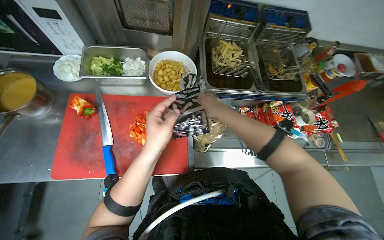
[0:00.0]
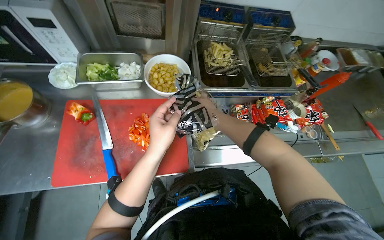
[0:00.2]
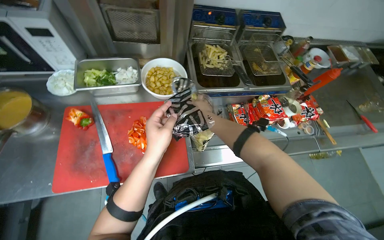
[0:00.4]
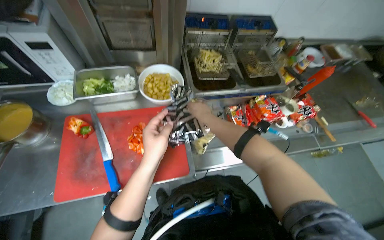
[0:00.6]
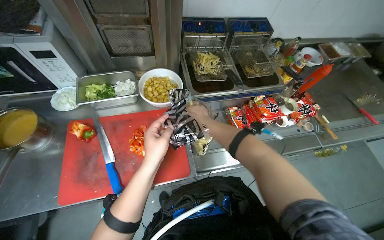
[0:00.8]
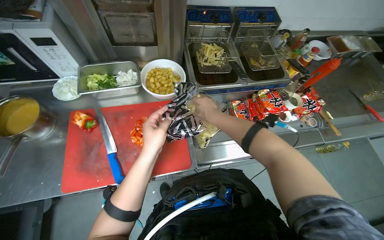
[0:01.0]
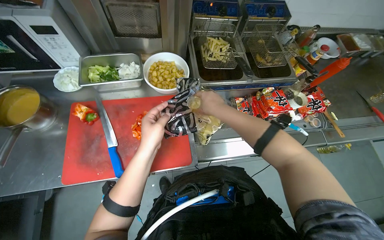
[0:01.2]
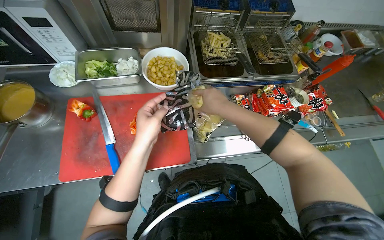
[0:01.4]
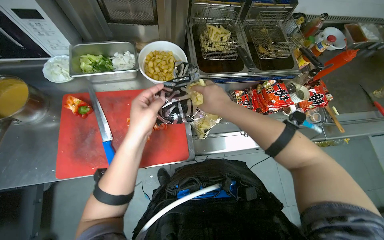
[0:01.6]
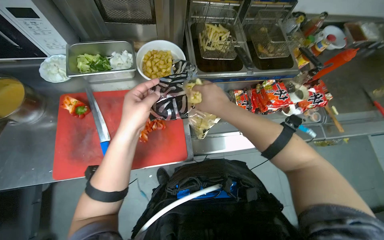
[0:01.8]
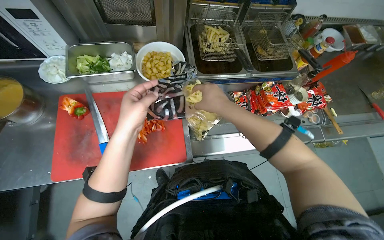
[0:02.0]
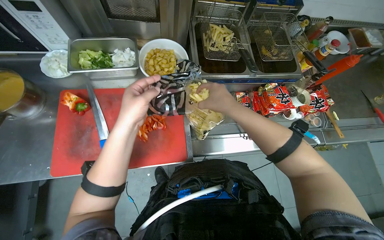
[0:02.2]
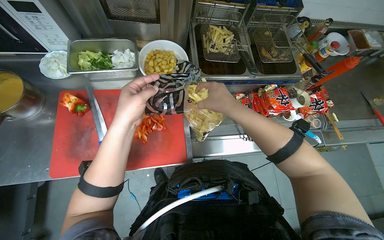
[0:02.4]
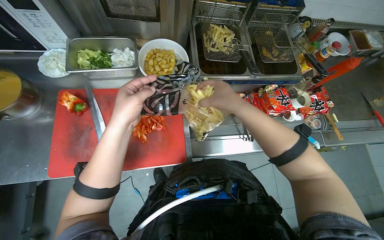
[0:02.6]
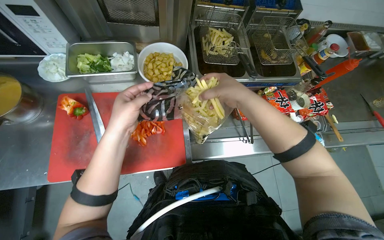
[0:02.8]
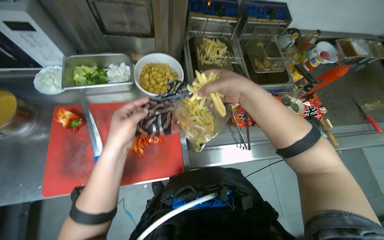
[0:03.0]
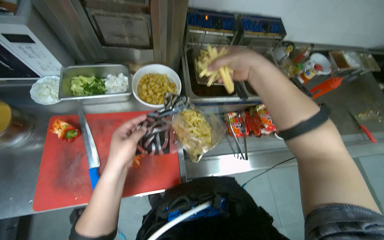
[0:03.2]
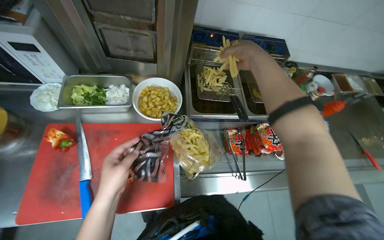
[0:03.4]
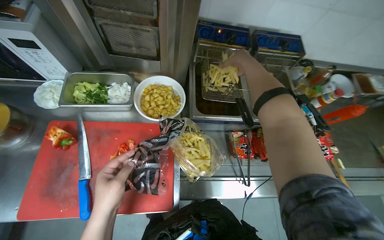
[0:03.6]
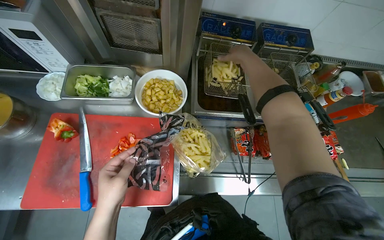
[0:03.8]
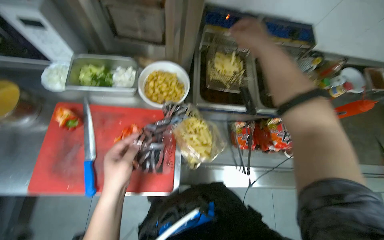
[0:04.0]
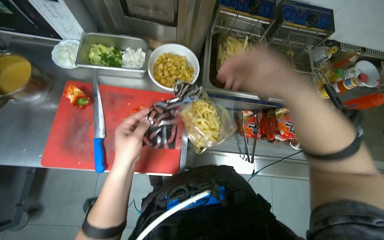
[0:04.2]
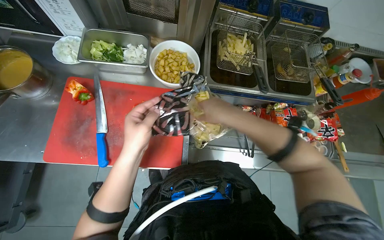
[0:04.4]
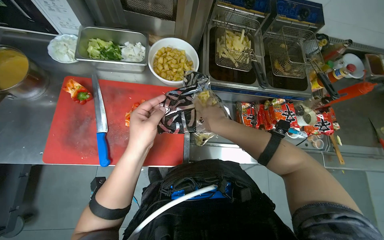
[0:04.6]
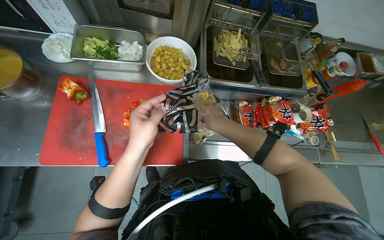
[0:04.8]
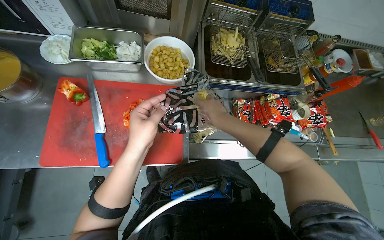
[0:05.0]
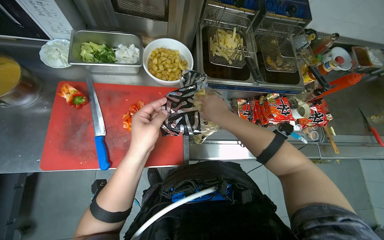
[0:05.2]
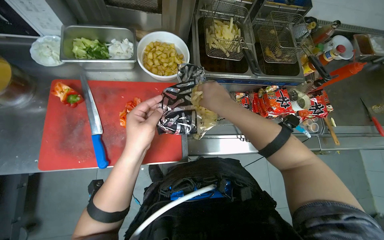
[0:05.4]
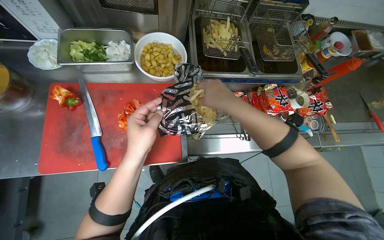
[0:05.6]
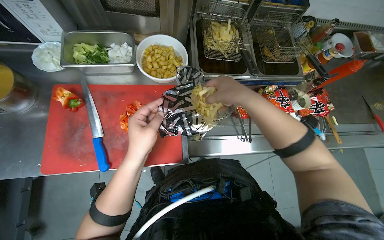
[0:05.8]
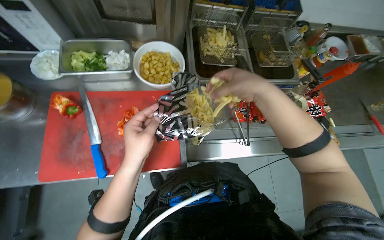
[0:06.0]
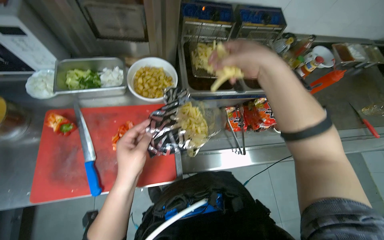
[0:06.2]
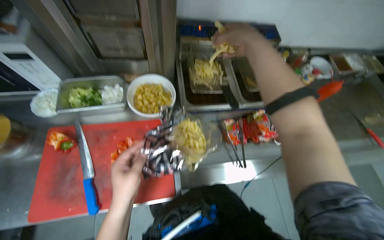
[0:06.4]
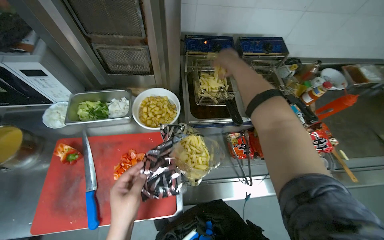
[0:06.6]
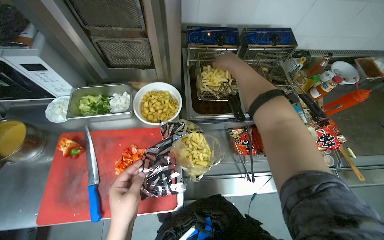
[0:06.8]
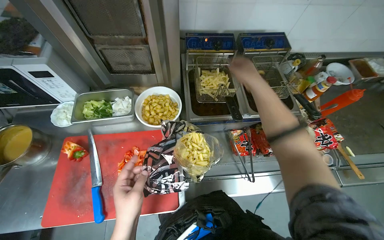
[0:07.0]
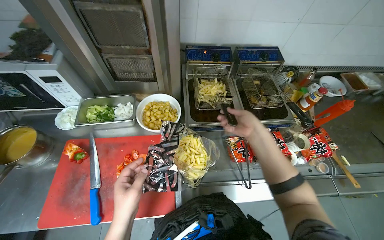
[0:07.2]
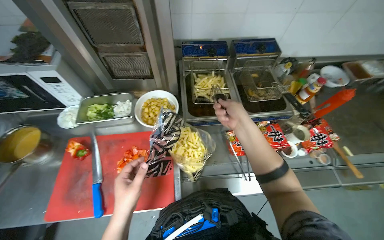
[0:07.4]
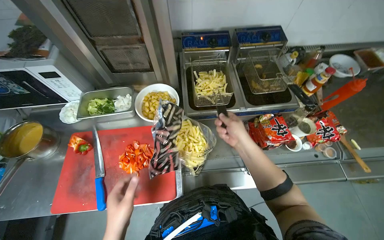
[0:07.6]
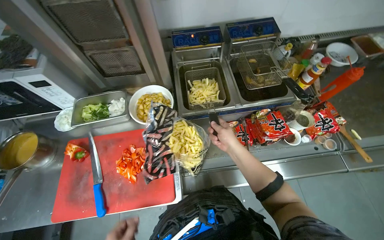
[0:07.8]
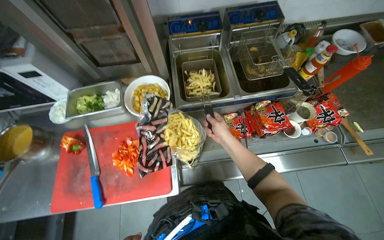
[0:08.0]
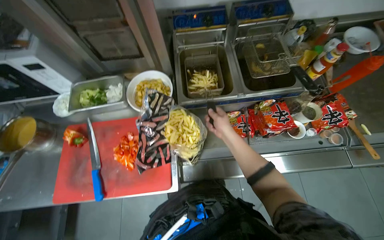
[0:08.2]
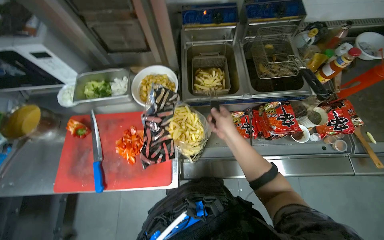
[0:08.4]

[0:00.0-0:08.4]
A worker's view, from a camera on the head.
Job: cooking food.
The whole recording: Loading fries into deep fryer. The worker opens a bag of fries with a knife and loads them into a deep fryer basket.
0:01.4 to 0:02.8: The hands are busy where they are.
0:04.2 to 0:05.6: The right hand heads farther from the camera, covering roughly 10 cm.
0:05.6 to 0:07.0: The right hand travels up the picture and to the right by roughly 25 cm.
0:07.0 to 0:08.4: The right hand goes some 25 cm down the picture and farther from the camera.

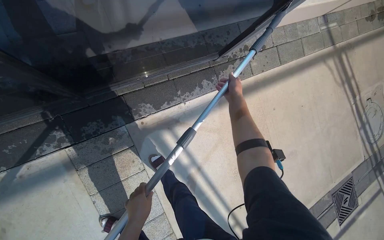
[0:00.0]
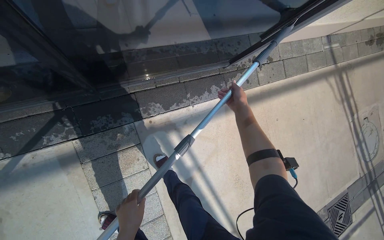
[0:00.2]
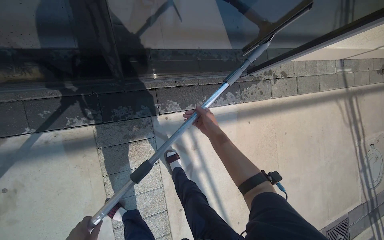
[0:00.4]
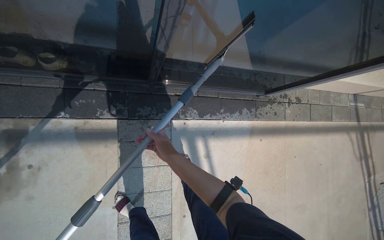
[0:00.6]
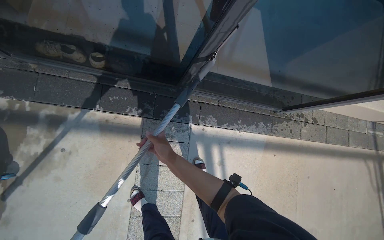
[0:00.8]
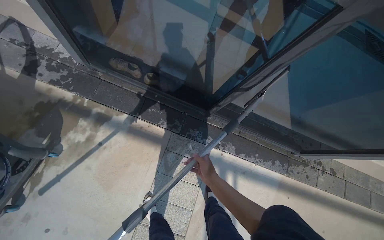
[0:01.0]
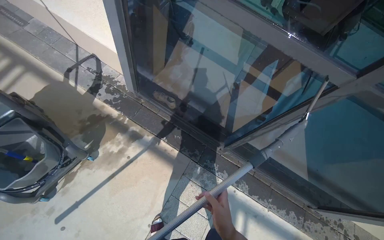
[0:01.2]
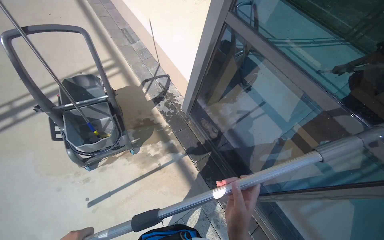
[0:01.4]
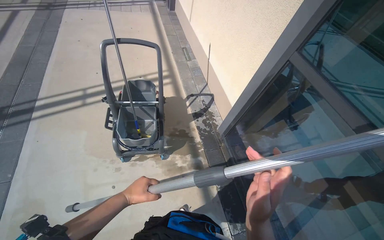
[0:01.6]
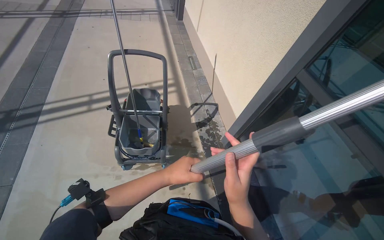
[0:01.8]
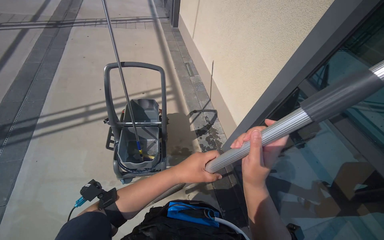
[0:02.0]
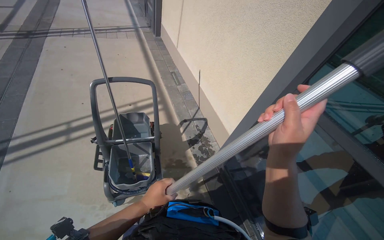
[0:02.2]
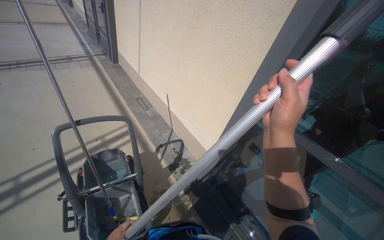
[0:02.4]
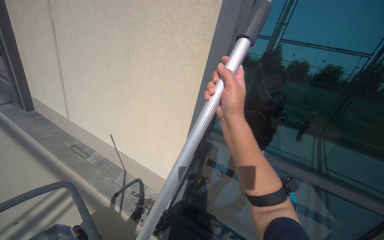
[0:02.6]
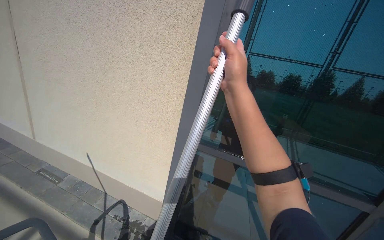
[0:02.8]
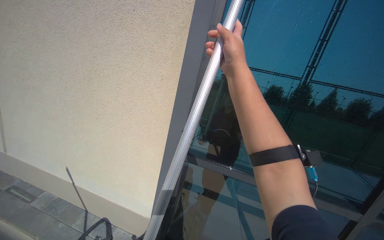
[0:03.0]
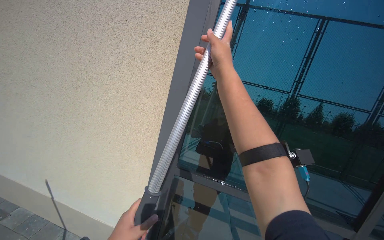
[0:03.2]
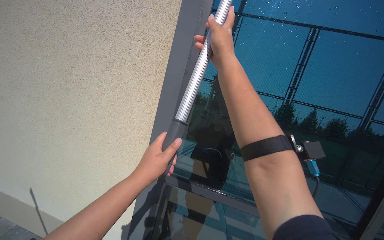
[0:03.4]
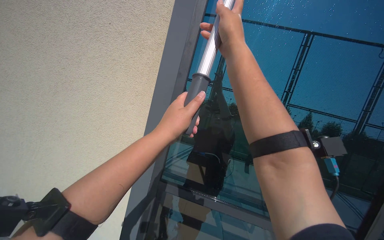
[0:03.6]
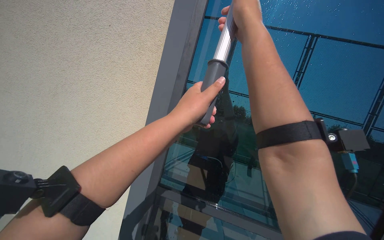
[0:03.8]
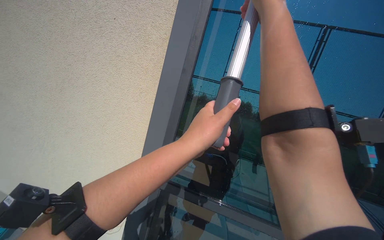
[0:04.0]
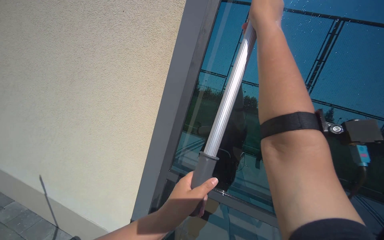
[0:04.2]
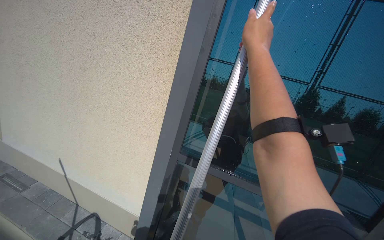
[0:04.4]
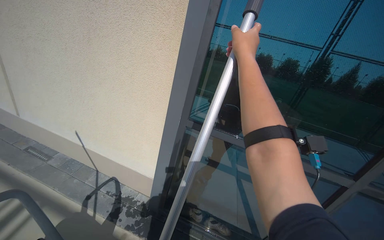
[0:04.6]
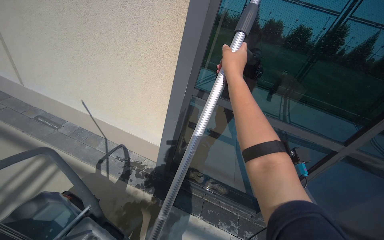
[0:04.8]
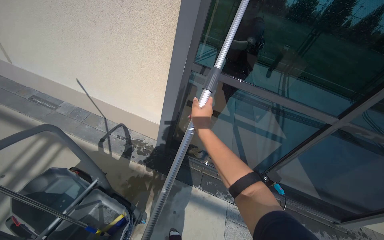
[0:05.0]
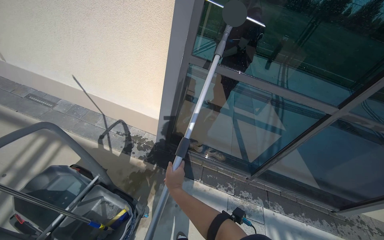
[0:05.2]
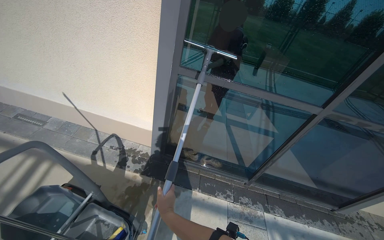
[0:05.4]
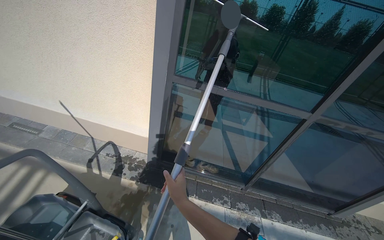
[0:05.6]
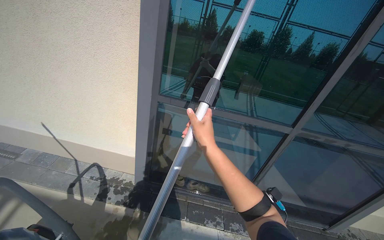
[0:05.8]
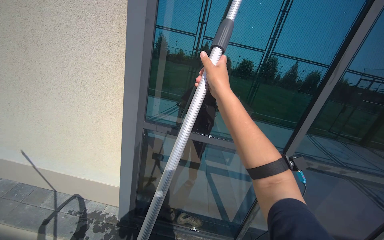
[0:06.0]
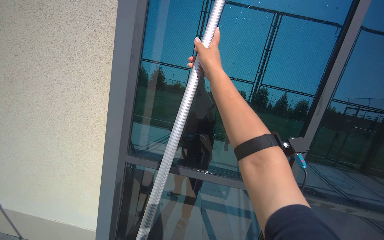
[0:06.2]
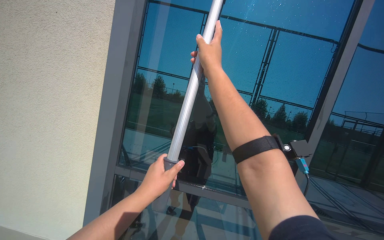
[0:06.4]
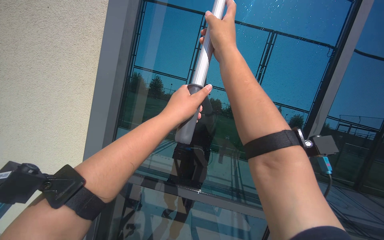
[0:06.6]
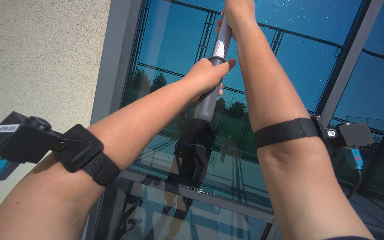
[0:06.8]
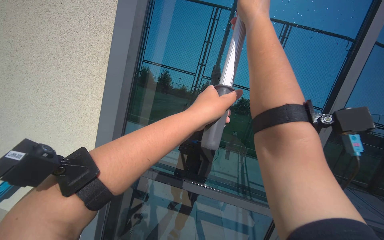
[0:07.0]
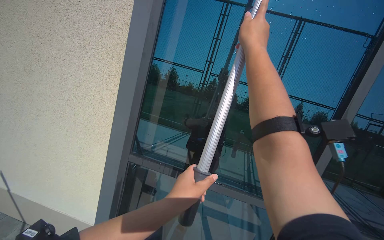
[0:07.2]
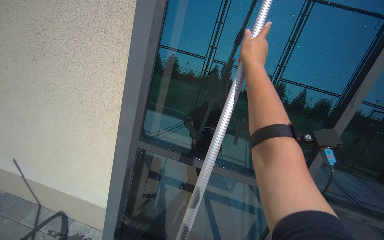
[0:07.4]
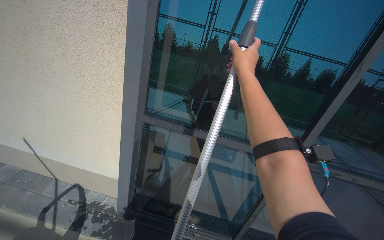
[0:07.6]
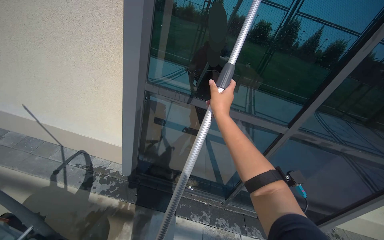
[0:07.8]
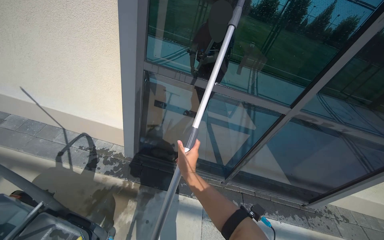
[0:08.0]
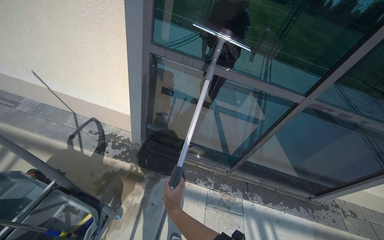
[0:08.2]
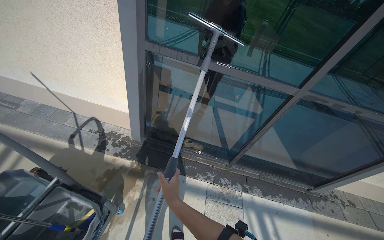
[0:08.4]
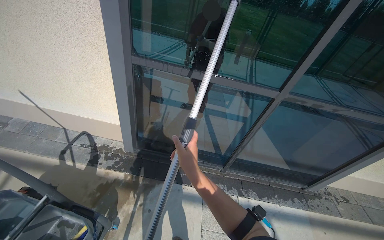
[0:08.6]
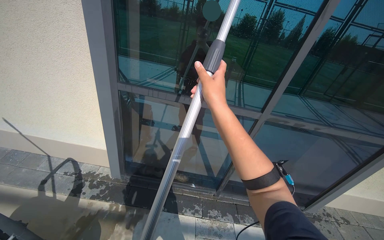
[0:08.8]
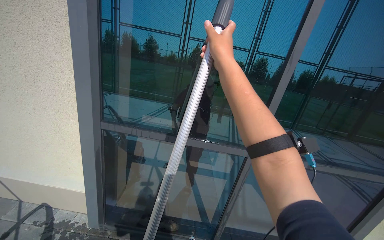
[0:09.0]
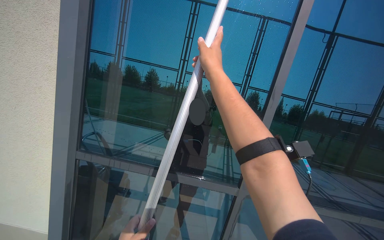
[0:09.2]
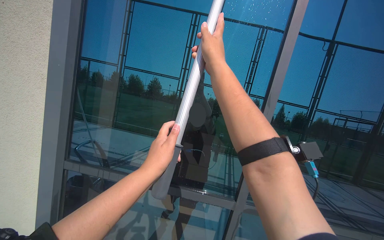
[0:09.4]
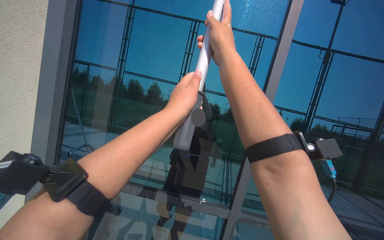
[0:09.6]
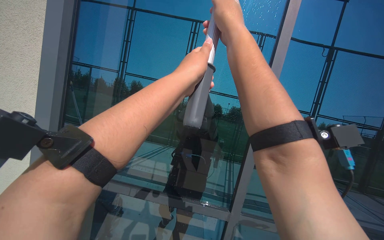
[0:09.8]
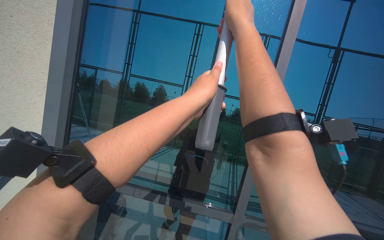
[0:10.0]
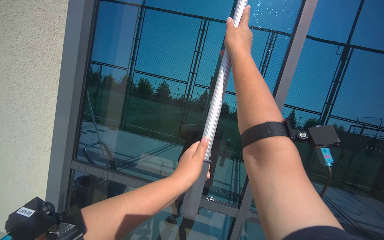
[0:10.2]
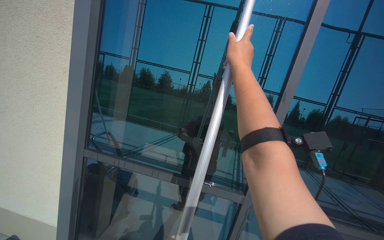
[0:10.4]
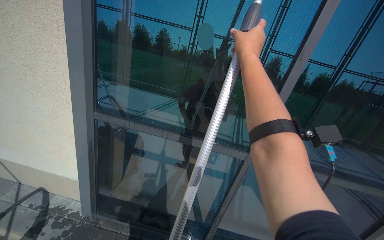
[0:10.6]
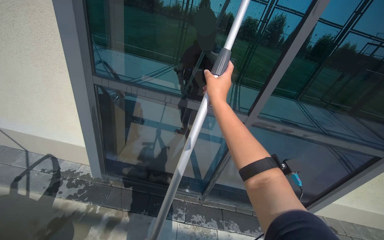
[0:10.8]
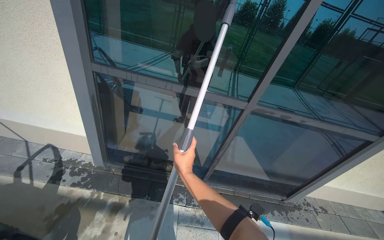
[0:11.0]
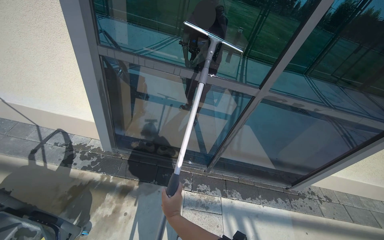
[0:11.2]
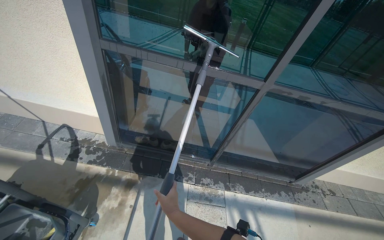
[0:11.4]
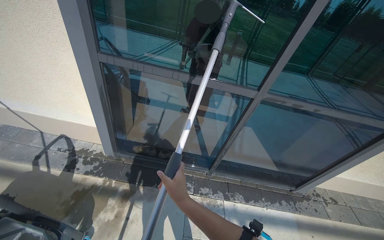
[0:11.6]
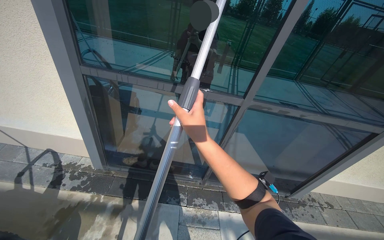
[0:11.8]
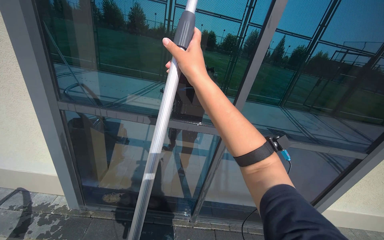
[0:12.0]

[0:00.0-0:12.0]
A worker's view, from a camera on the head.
Job: cleaning windows.
The whole recording: Cleaning glass window with squeegee. The worker cleans the glass window using a squeegee, then a long pole with a squeegee attachment.
0:00.0 to 0:01.6: The camera travels some 1 m. The wearer looks about 95 degrees further to the left. The camera pitches upward, by approximately 55 degrees.
0:01.6 to 0:03.0: The camera travels roughly 40 cm. The head turns to the right by roughly 60 degrees. The view tips upward by roughly 30 degrees.
0:06.0 to 0:07.6: The right hand travels nearer to the camera and back again, roughly 5 cm each way.
0:09.0 to 0:10.4: The right hand travels nearer to the camera and back again, roughly 5 cm each way.
0:10.4 to 0:12.0: The camera pitches downward, by approximately 20 degrees.
